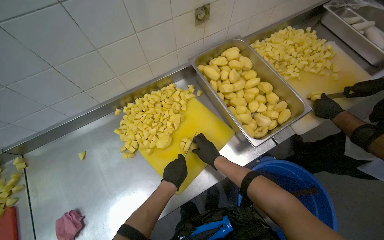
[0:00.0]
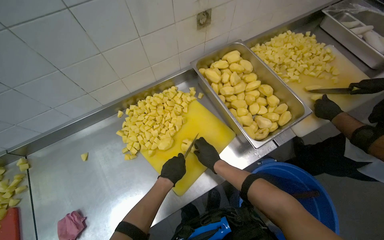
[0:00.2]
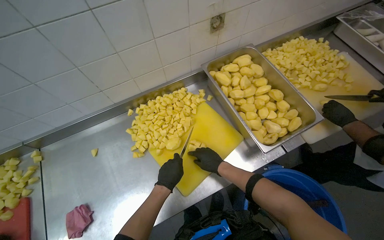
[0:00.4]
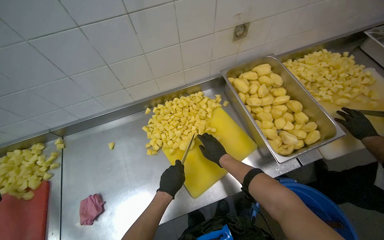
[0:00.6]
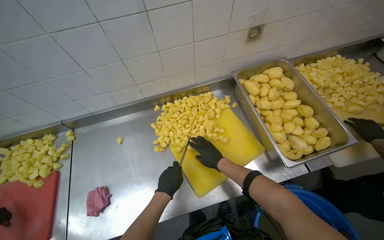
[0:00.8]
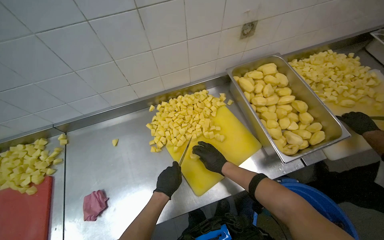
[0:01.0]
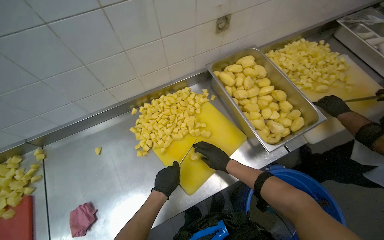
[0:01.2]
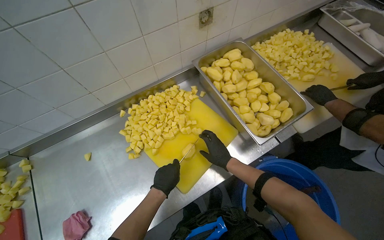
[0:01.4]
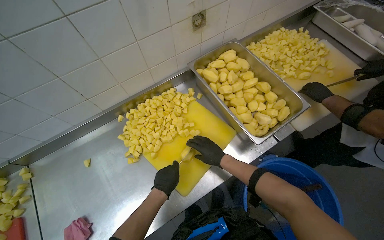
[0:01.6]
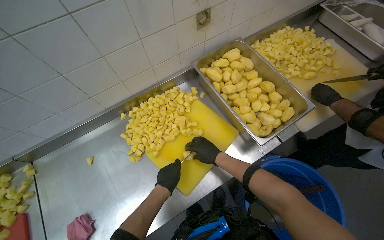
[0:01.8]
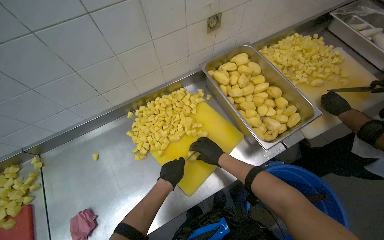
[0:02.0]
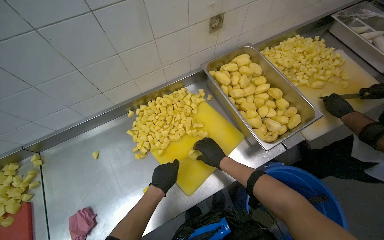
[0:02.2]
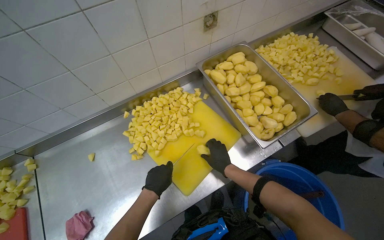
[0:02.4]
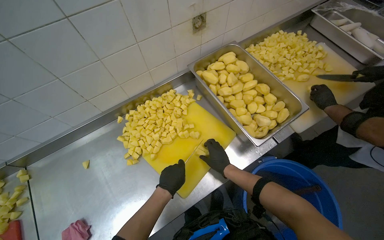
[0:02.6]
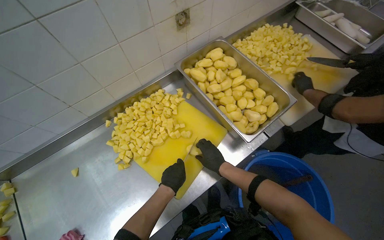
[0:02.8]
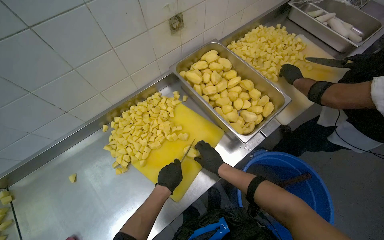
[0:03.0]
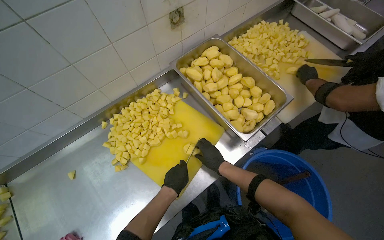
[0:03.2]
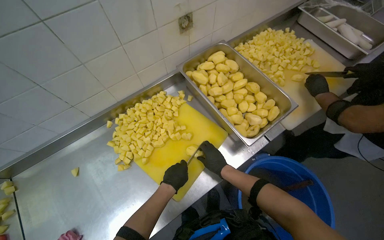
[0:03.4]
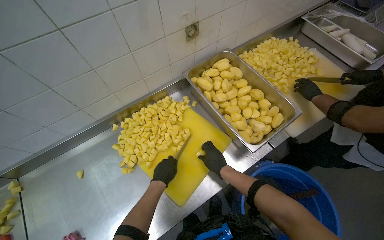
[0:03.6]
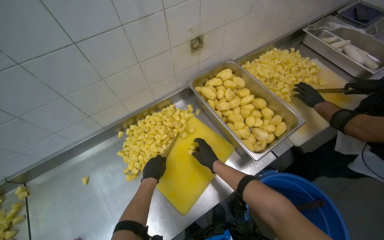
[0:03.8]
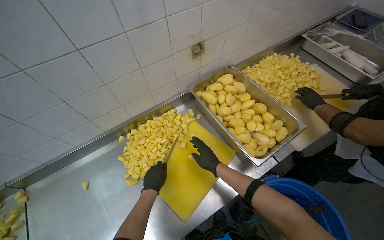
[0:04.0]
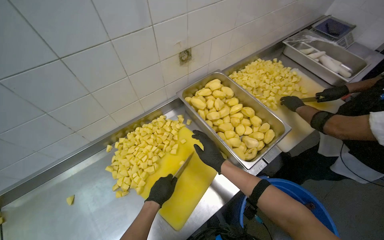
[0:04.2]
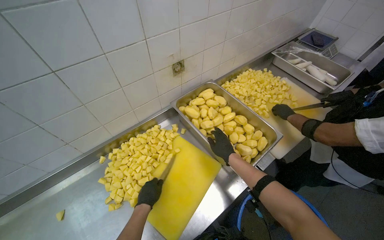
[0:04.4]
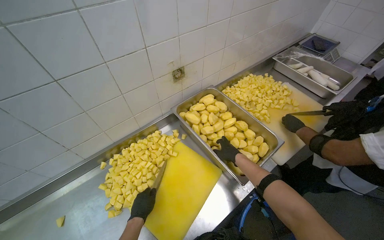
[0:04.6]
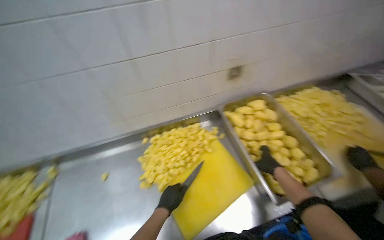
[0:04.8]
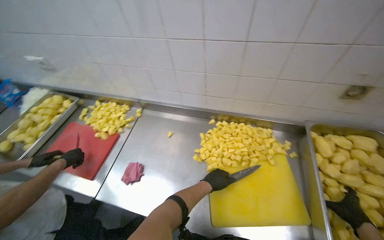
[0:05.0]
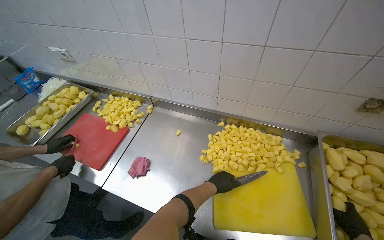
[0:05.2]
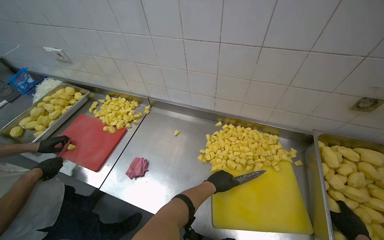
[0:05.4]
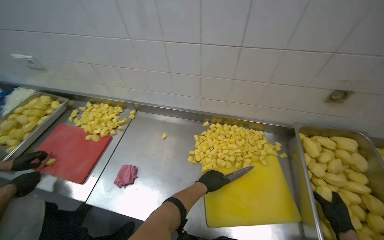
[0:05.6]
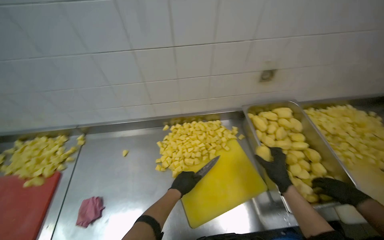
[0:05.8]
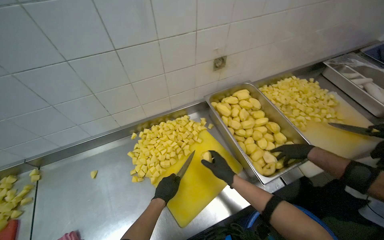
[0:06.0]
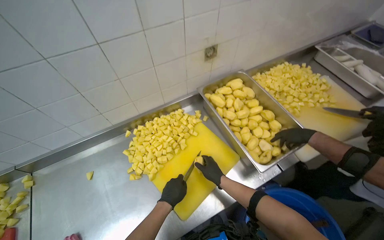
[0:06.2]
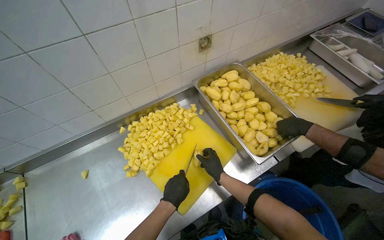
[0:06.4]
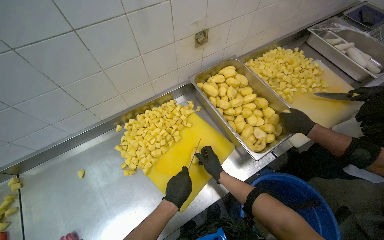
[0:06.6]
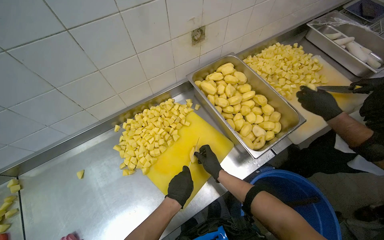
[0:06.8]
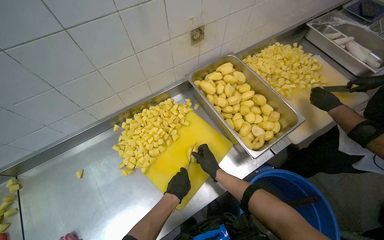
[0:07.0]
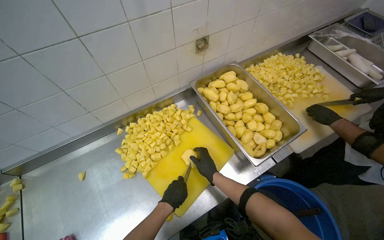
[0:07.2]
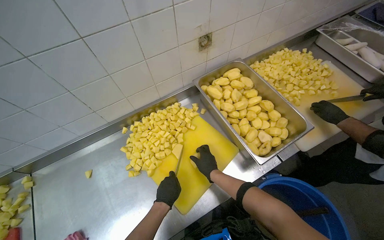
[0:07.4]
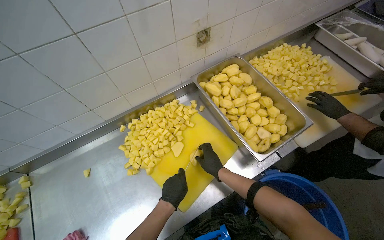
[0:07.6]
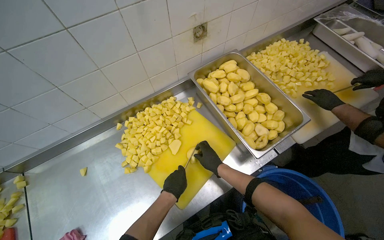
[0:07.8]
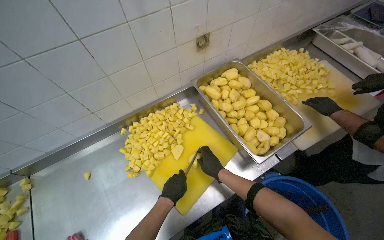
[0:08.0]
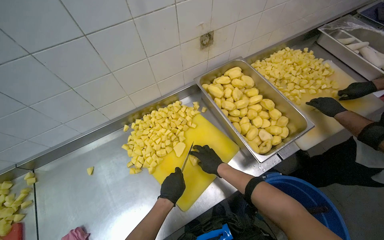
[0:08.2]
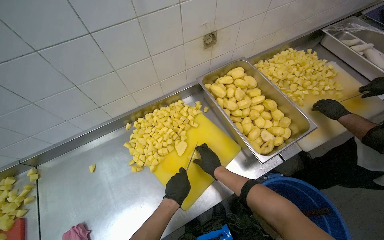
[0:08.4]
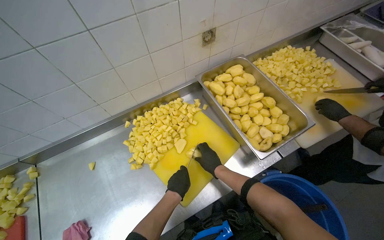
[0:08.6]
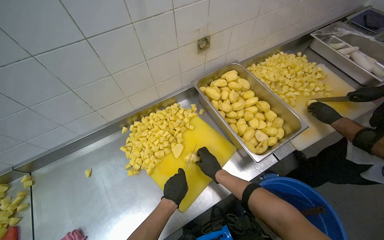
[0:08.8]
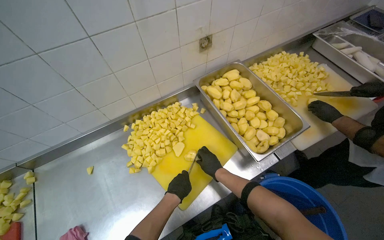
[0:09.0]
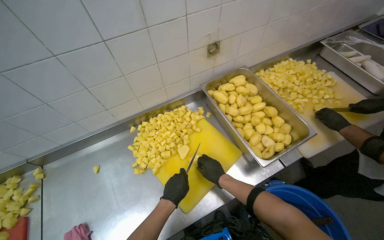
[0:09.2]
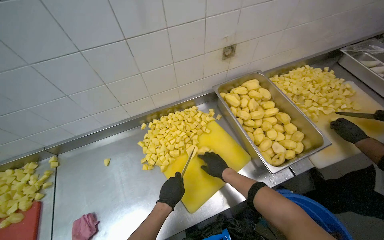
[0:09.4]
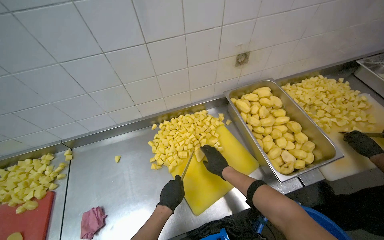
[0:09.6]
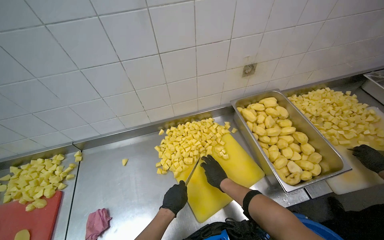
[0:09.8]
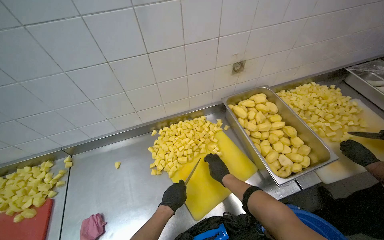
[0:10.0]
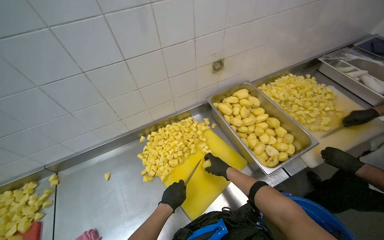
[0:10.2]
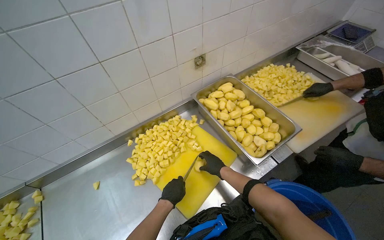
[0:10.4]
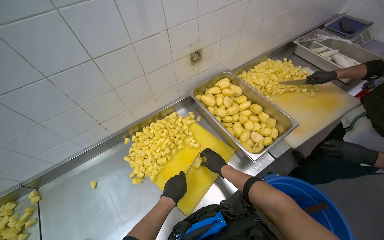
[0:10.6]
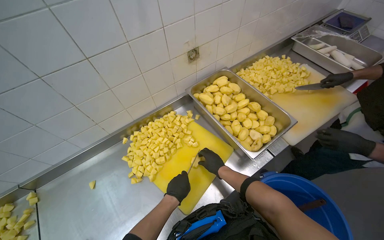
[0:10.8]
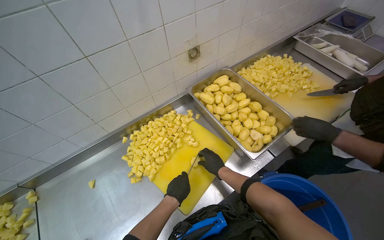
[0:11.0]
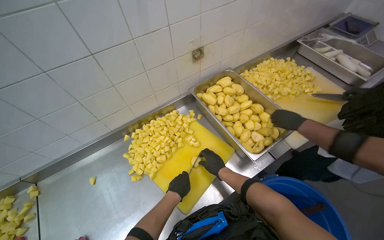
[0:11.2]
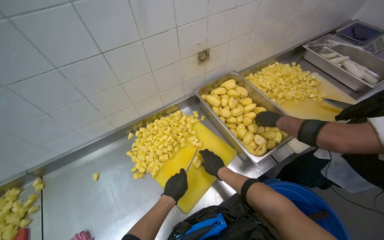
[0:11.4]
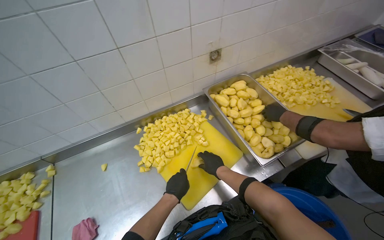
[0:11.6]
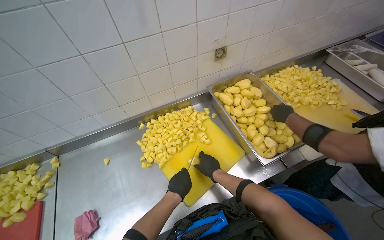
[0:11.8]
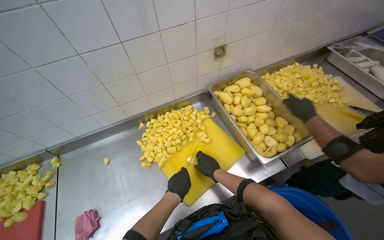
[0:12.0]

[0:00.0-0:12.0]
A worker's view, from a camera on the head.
Job: preparing food.
The whole recording: Cutting potatoes into pieces. The worker cuts peeled potatoes into small pieces on a yellow cutting board.
0:01.6 to 0:03.0: The hands work in one place, with small movements.
0:07.6 to 0:09.0: The hands work in one place, with small movements.
0:10.4 to 0:12.0: The hands are busy where they are.

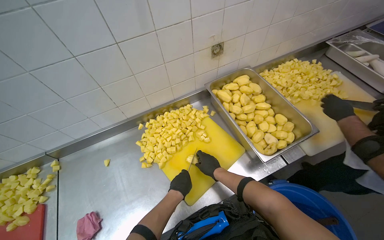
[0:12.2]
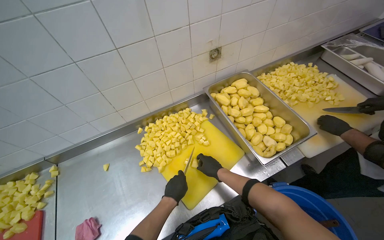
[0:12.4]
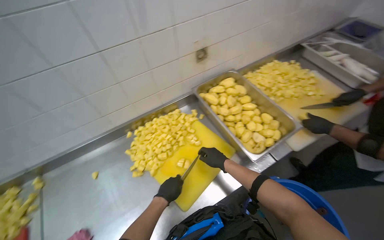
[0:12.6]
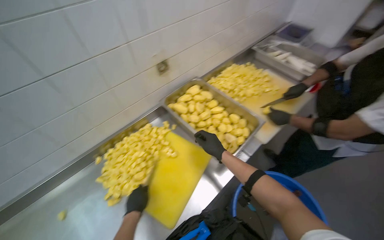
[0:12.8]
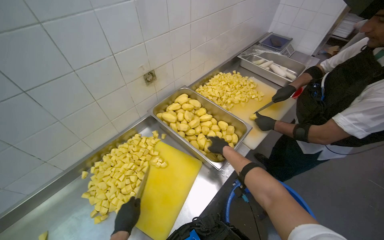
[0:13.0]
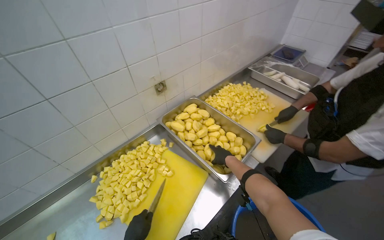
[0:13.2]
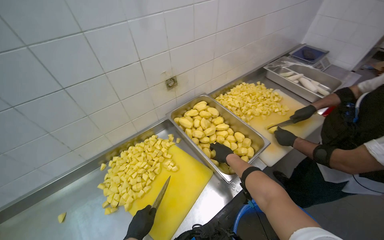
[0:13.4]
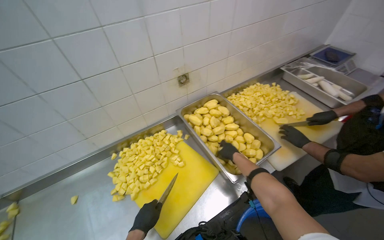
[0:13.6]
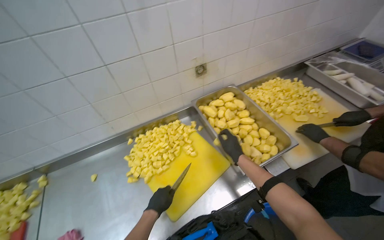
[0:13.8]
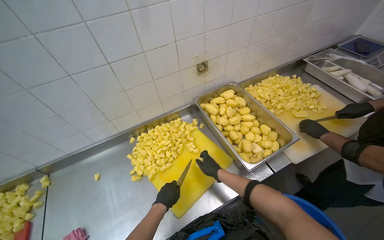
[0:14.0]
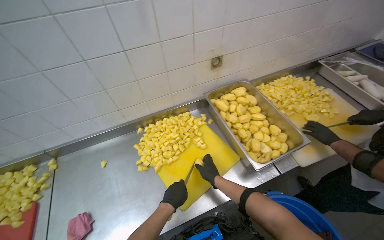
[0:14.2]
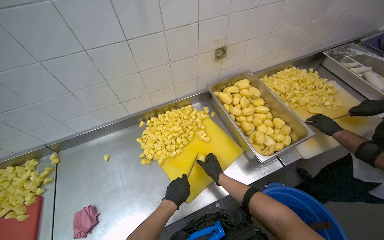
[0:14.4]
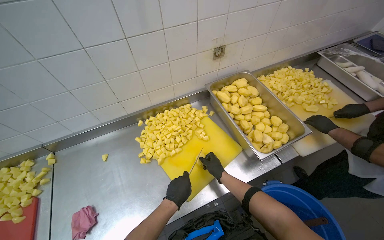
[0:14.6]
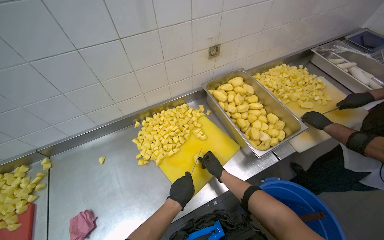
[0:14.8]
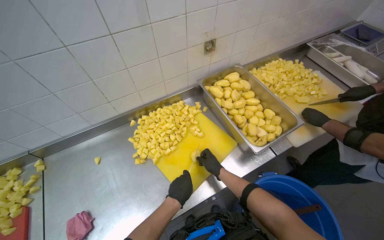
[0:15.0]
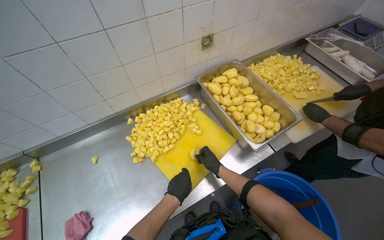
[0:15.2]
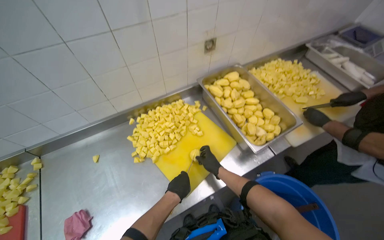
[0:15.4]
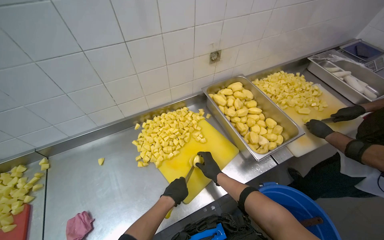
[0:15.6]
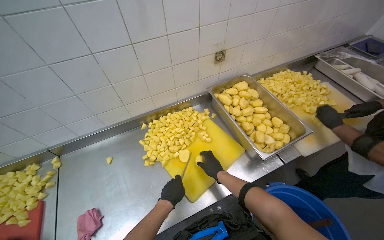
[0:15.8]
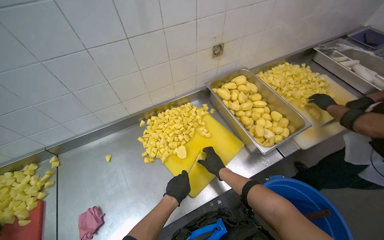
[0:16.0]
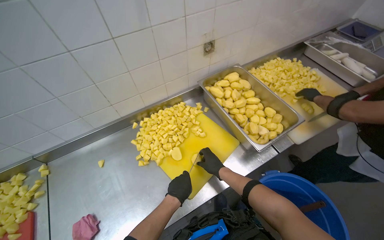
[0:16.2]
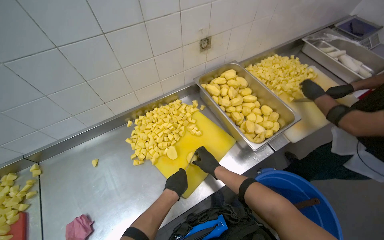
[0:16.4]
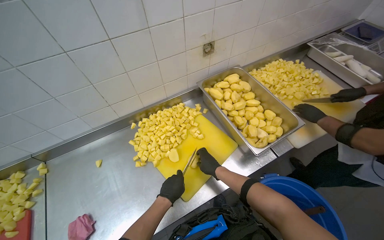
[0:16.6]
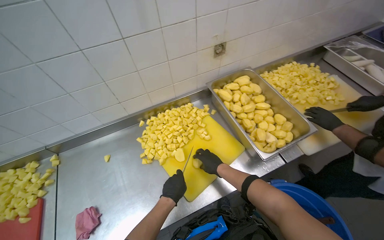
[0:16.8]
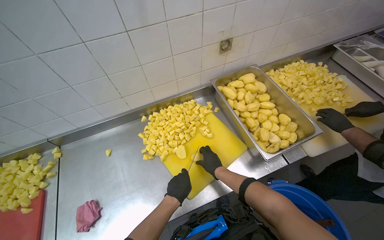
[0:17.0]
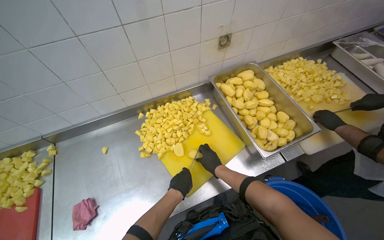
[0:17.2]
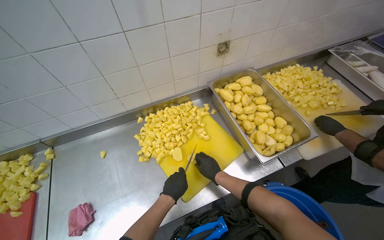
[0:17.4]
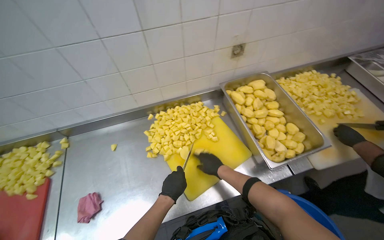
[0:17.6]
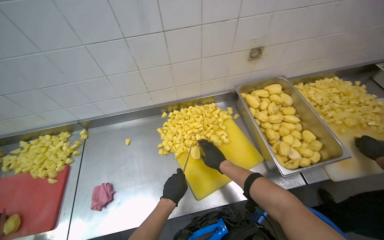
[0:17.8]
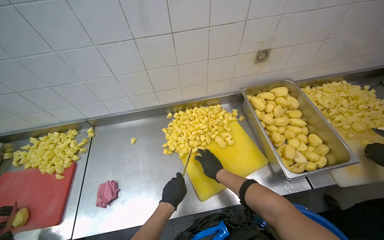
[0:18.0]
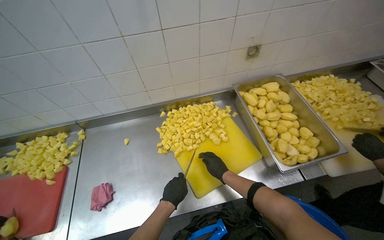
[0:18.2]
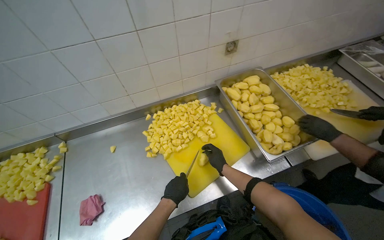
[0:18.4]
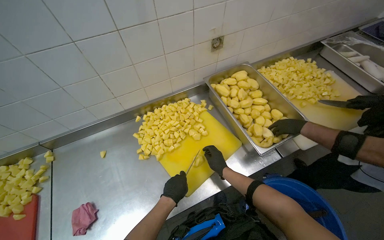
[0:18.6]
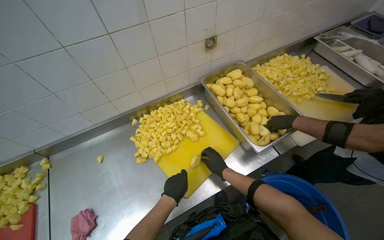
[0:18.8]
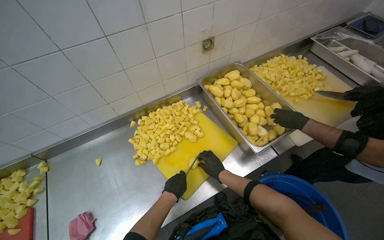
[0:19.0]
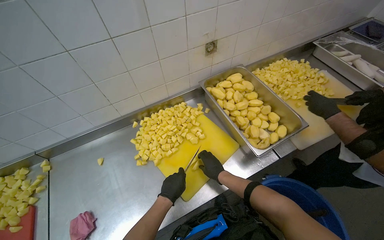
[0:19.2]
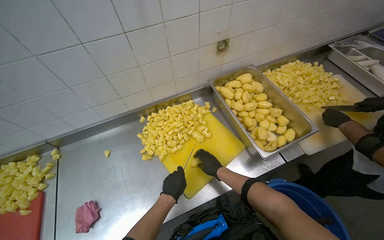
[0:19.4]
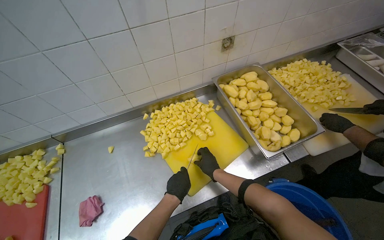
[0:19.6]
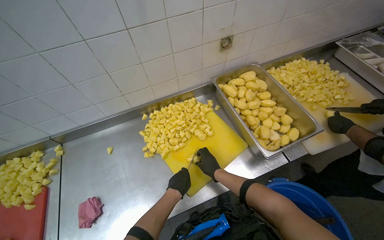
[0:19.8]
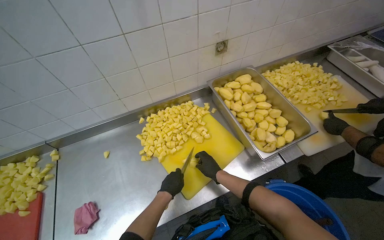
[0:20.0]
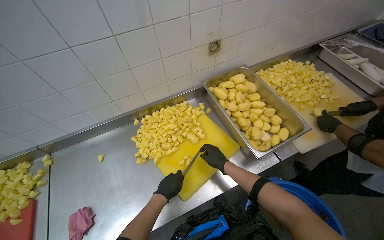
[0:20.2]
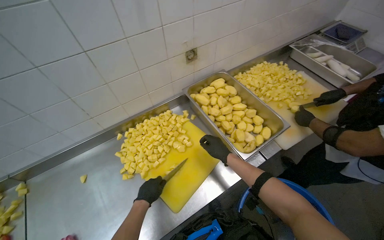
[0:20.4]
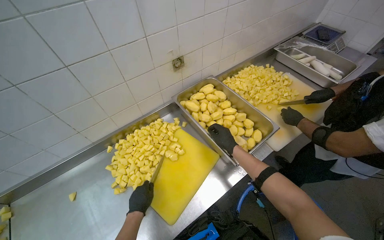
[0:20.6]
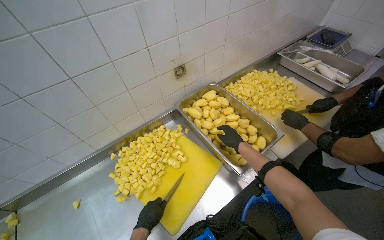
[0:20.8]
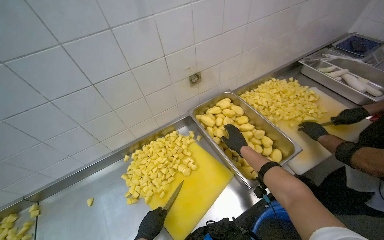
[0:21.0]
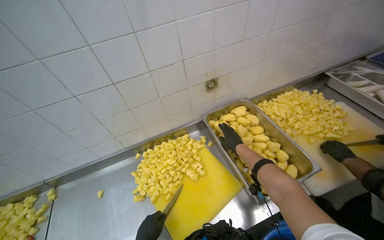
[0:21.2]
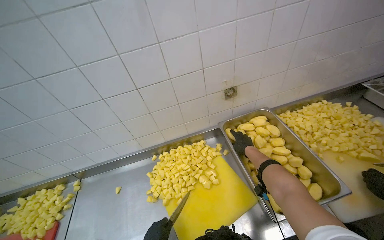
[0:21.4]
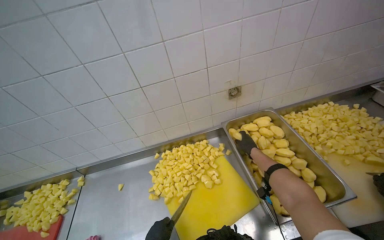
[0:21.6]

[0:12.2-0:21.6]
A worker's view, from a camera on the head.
Job: preparing food.
The whole recording: Cutting potatoes into pieces. The worker cuts peeled potatoes into small pieces on a yellow cutting board.
0:12.2 to 0:13.8: The right hand travels up the picture and to the right by approximately 20 cm.
0:13.8 to 0:15.4: The right hand travels down the picture, to the left and farther from the camera by some 25 cm.
0:15.4 to 0:17.0: The hands work in one place, with small movements.
0:17.0 to 0:20.0: The hands are busy where they are.
0:20.0 to 0:21.6: The right hand moves up the picture, about 30 cm.
